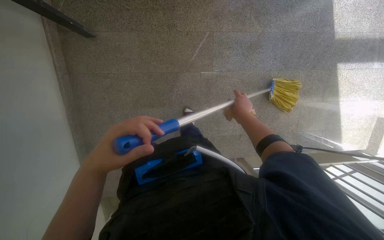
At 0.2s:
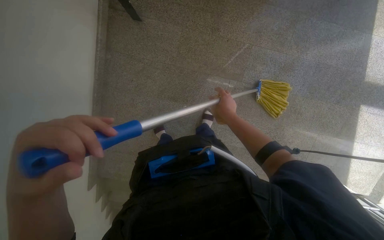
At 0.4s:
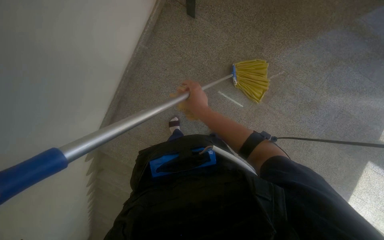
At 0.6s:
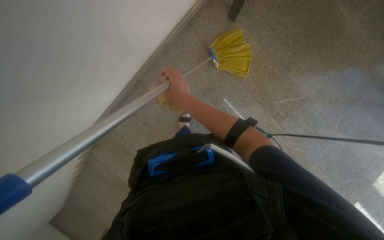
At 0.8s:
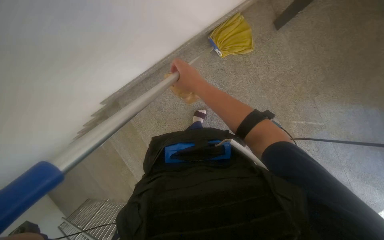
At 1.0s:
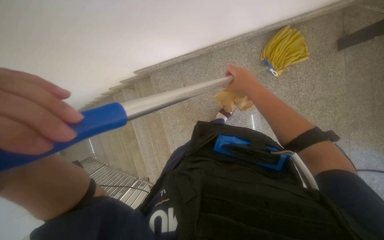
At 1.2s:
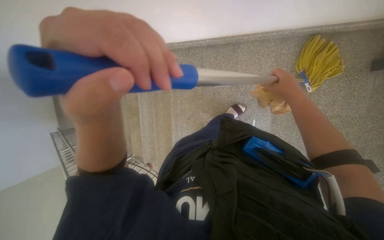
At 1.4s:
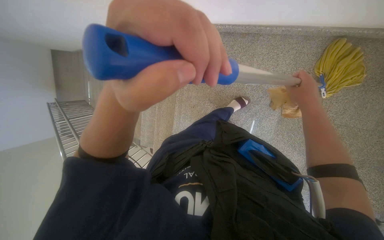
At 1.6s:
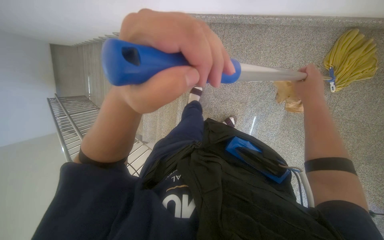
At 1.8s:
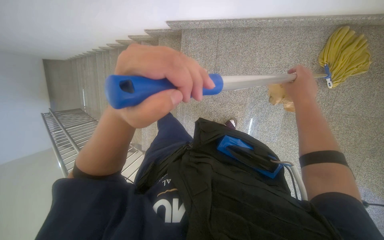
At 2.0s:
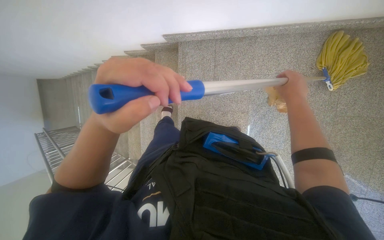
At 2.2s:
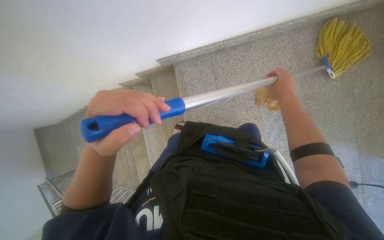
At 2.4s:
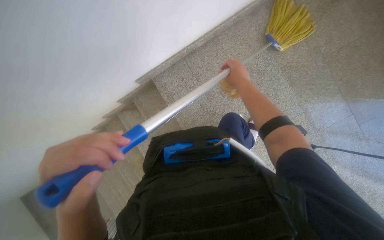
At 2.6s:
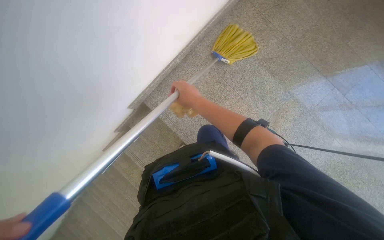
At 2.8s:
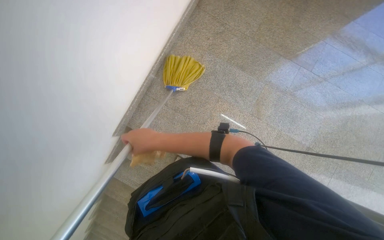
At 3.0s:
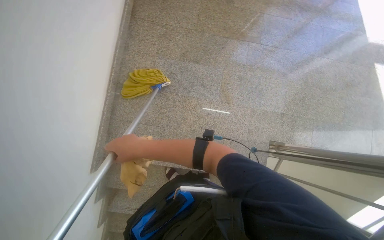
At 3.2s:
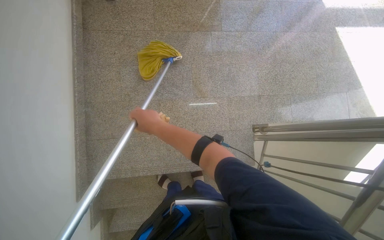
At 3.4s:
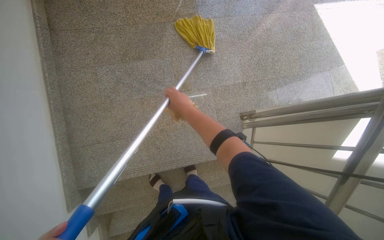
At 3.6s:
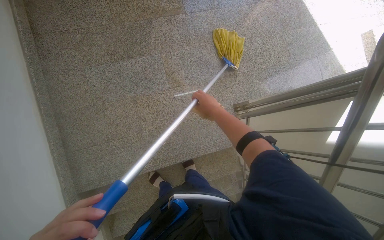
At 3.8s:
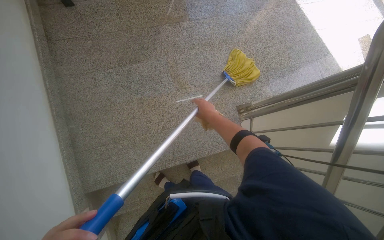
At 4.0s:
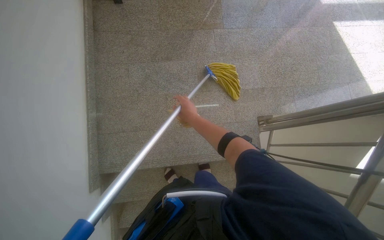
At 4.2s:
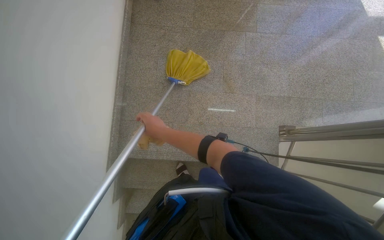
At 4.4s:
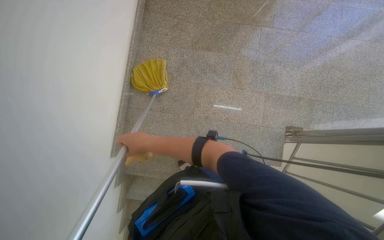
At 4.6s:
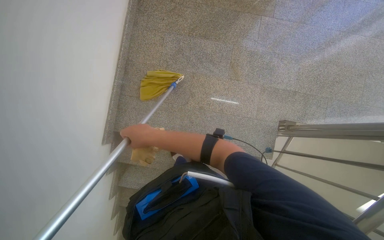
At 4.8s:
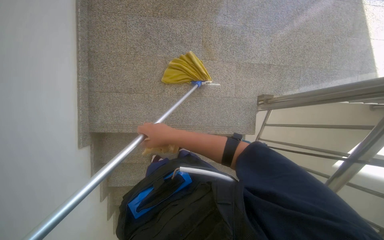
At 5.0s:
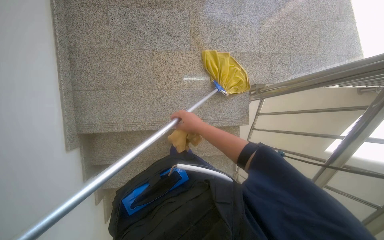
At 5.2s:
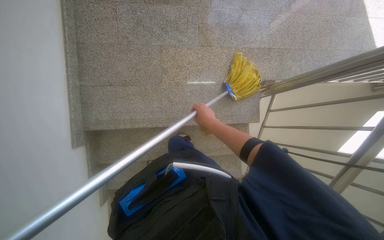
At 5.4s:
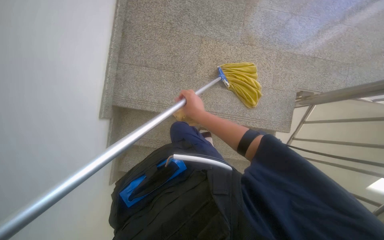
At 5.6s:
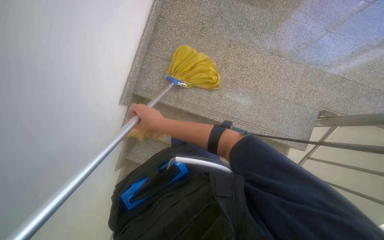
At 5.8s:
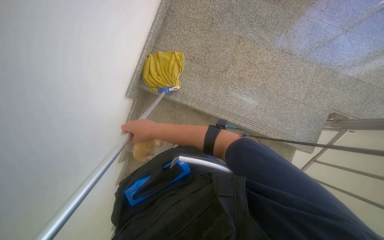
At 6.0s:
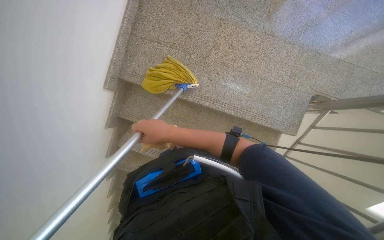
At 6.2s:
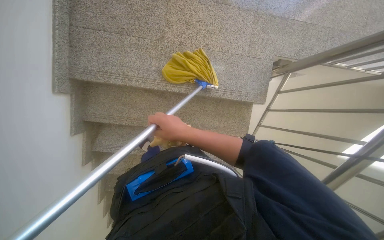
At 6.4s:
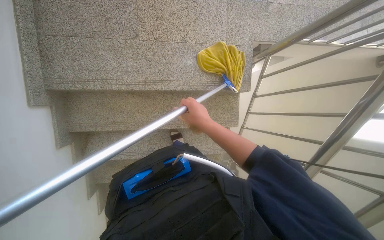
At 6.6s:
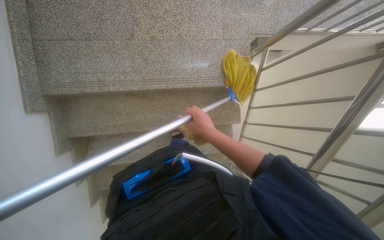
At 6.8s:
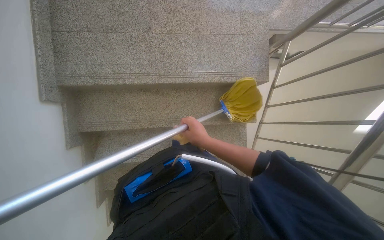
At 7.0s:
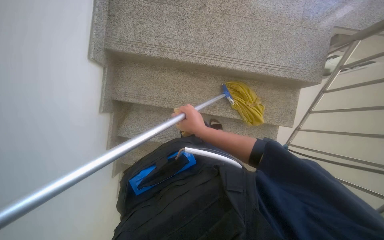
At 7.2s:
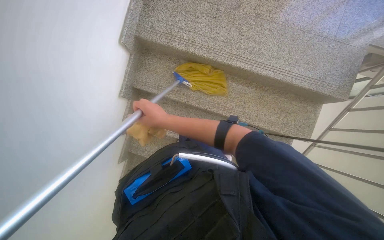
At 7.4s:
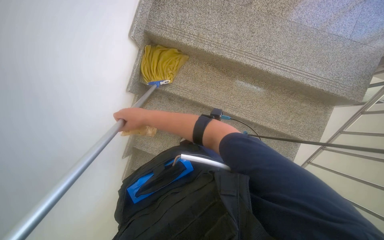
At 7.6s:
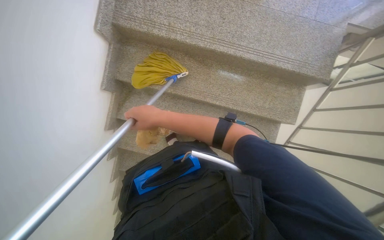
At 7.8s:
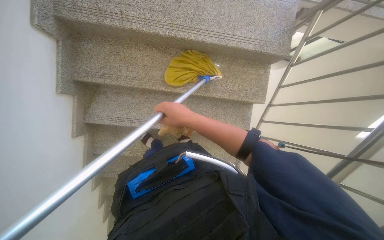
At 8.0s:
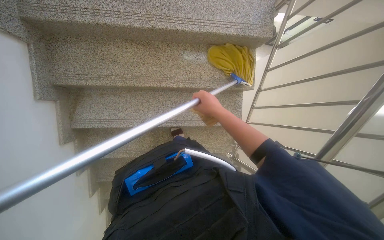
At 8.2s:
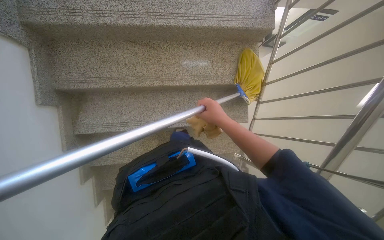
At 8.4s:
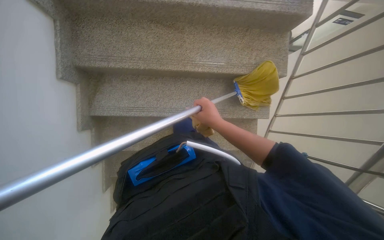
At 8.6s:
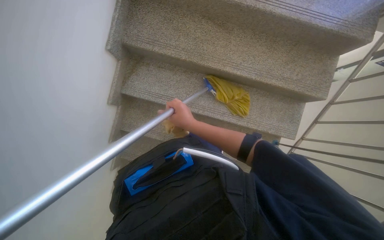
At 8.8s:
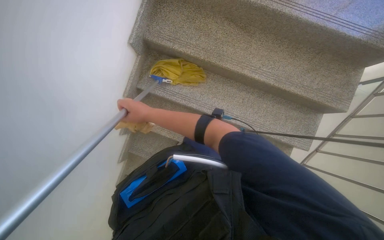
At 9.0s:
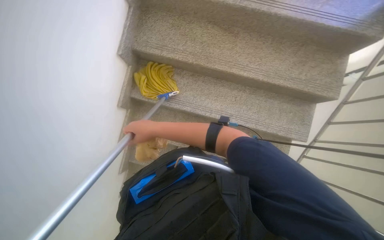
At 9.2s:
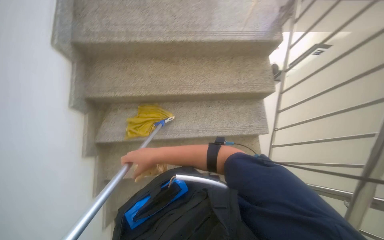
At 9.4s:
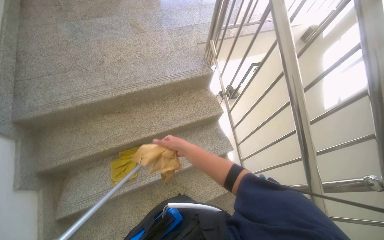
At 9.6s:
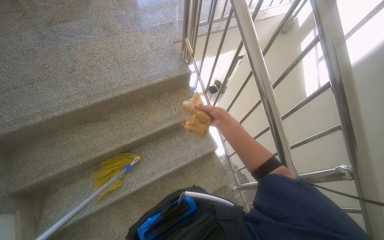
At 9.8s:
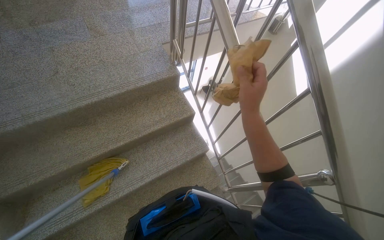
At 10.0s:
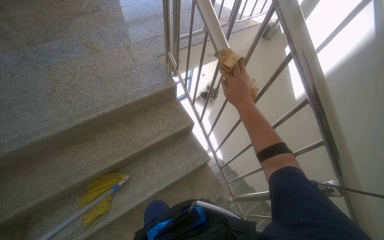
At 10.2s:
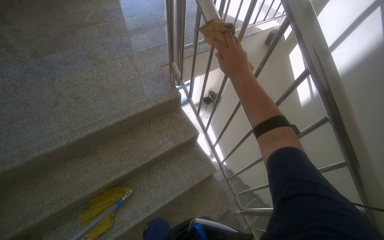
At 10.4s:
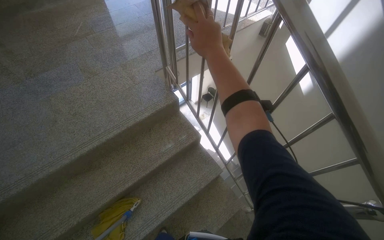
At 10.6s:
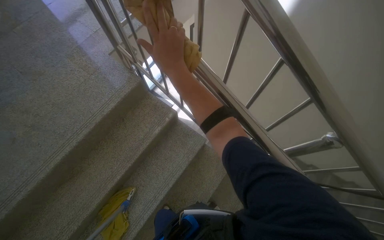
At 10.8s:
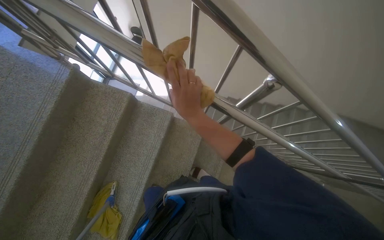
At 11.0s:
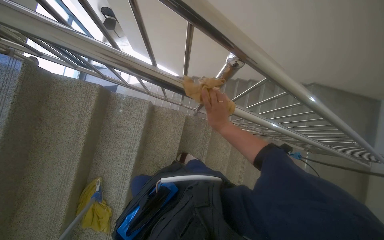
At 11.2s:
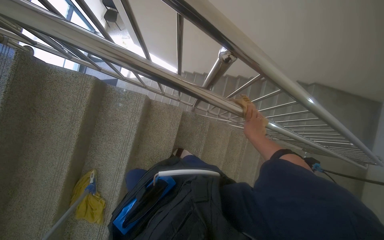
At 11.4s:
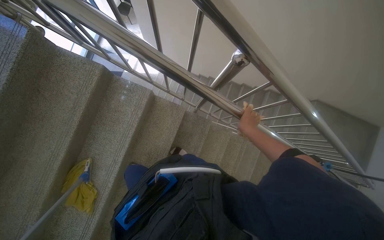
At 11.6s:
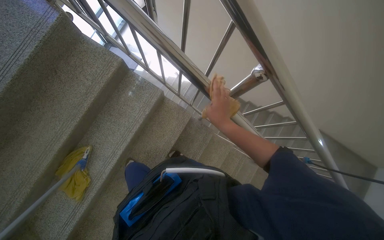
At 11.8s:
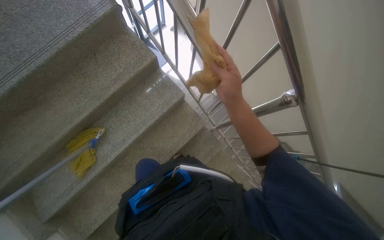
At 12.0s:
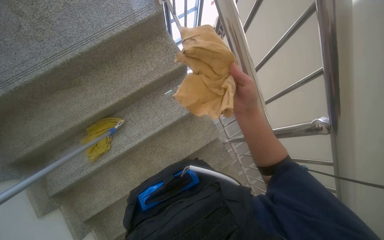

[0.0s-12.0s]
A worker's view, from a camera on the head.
Job: mopping floor.
The whole recording: Mopping stairwell floor. The worker mops the floor of the stairwell with a yellow mop.
0.0s to 1.6s: The head travels approximately 1 m. The scene turns about 95 degrees clockwise in the picture.
1.6s to 3.0s: The wearer looks roughly 90 degrees further to the right. The view tips upward by roughly 25 degrees.
9.0s to 10.4s: The wearer moves about 40 cm. The head turns to the right by some 40 degrees. The view tips upward by about 20 degrees.
10.4s to 12.0s: The wearer looks some 20 degrees further downward.

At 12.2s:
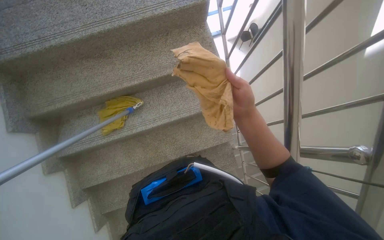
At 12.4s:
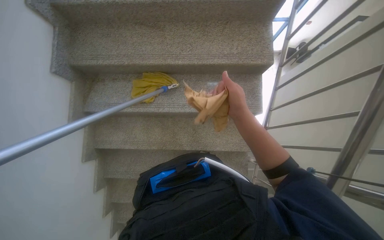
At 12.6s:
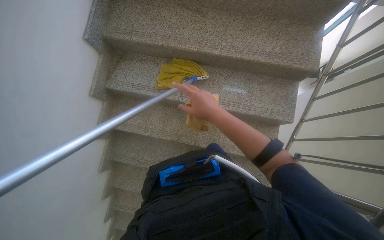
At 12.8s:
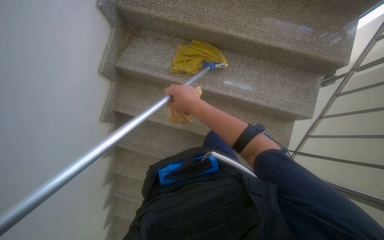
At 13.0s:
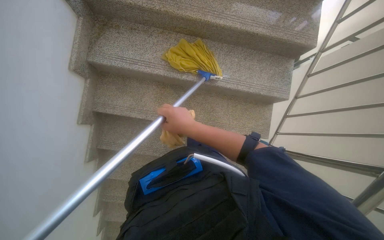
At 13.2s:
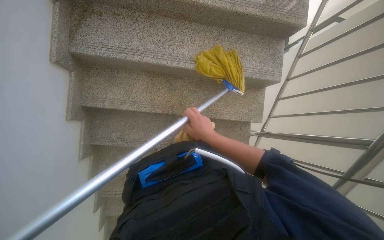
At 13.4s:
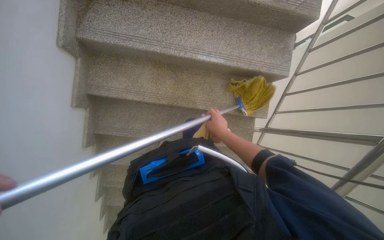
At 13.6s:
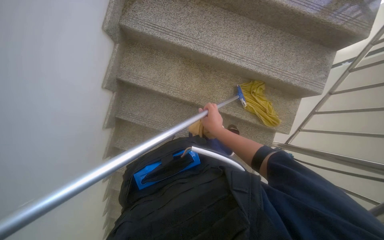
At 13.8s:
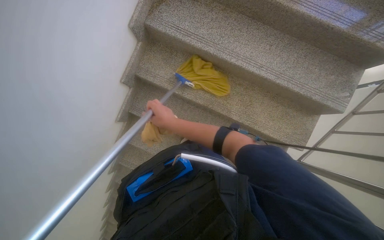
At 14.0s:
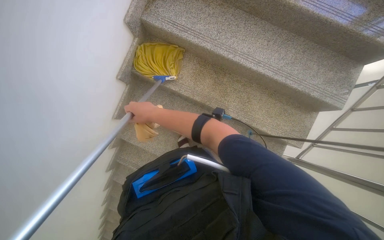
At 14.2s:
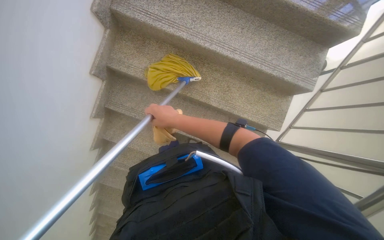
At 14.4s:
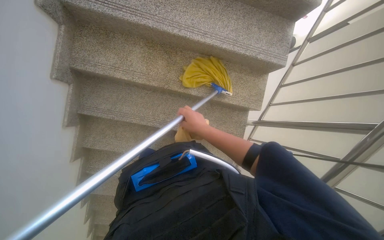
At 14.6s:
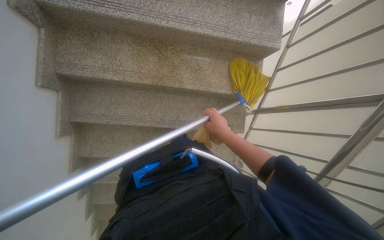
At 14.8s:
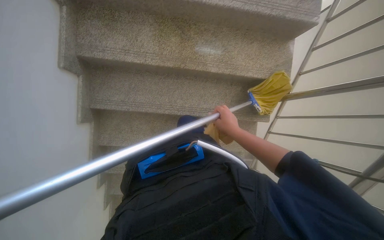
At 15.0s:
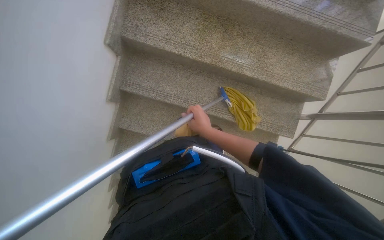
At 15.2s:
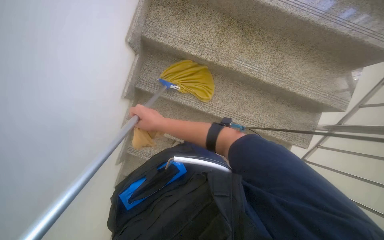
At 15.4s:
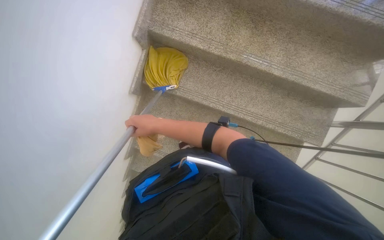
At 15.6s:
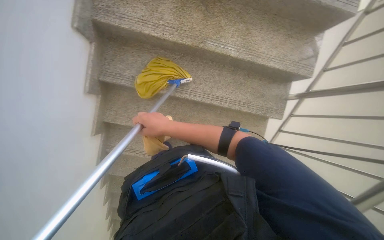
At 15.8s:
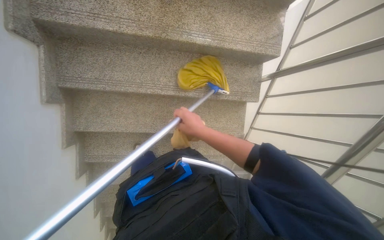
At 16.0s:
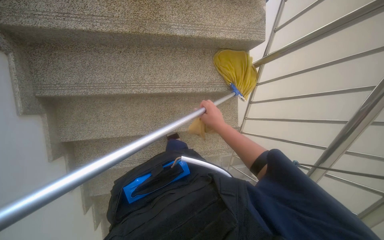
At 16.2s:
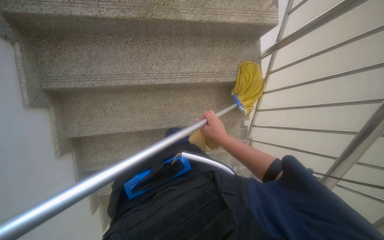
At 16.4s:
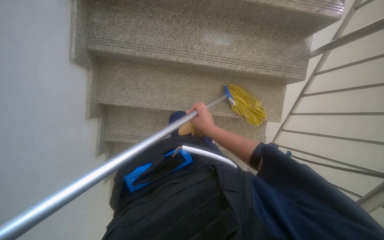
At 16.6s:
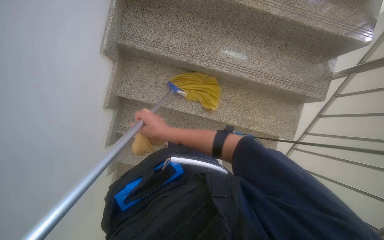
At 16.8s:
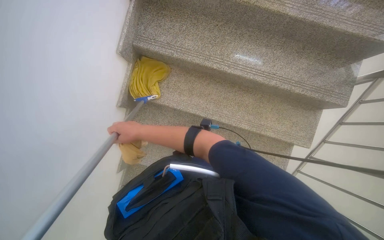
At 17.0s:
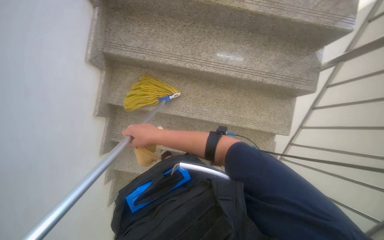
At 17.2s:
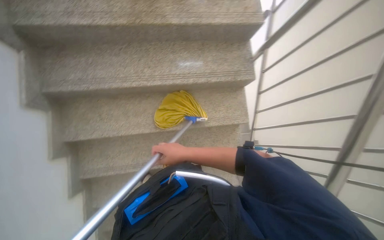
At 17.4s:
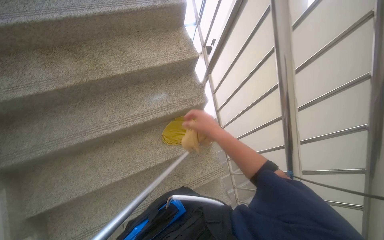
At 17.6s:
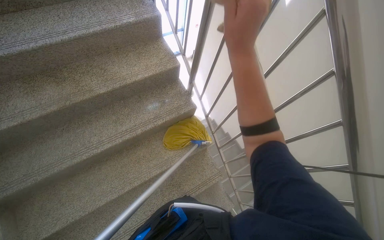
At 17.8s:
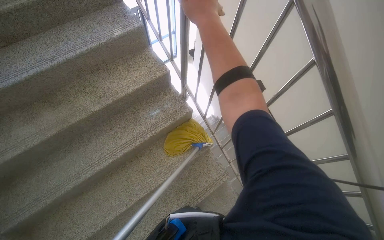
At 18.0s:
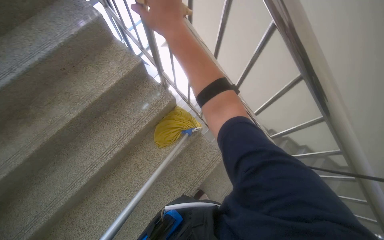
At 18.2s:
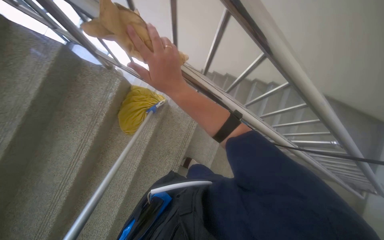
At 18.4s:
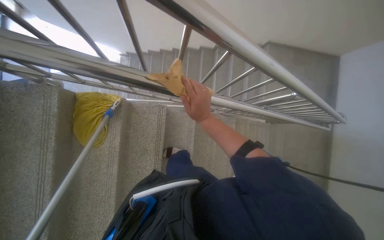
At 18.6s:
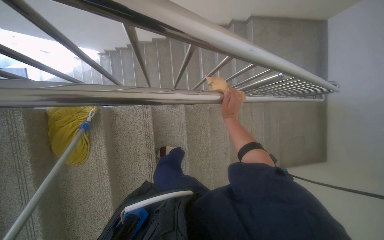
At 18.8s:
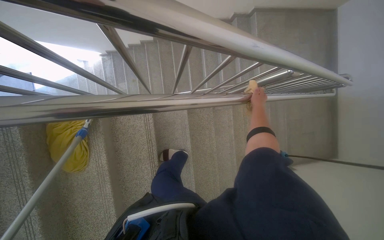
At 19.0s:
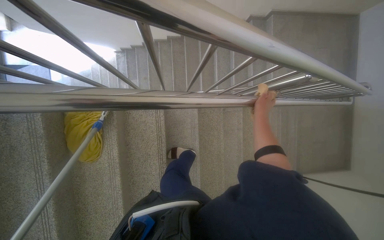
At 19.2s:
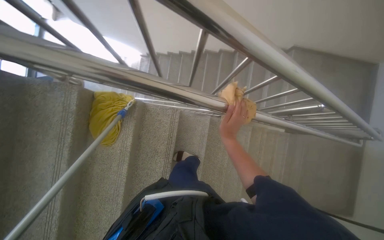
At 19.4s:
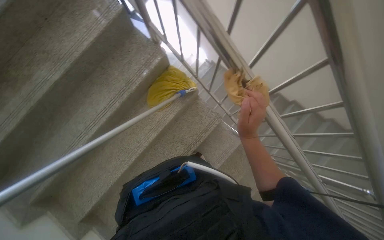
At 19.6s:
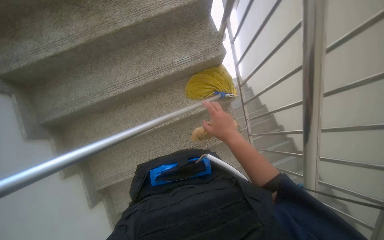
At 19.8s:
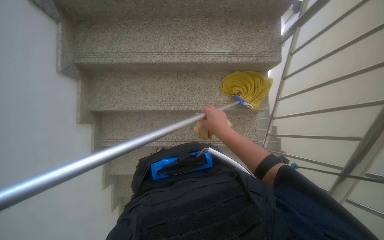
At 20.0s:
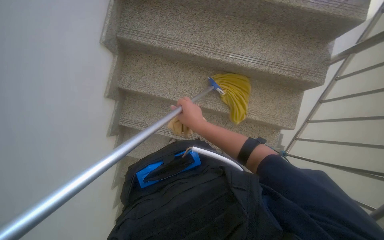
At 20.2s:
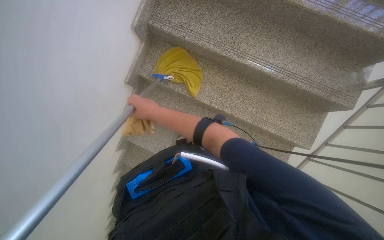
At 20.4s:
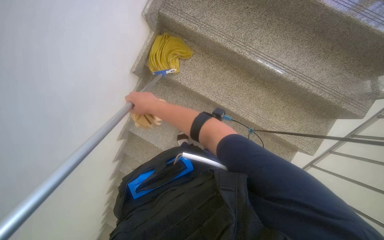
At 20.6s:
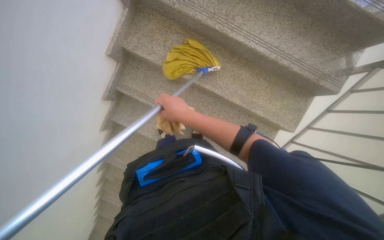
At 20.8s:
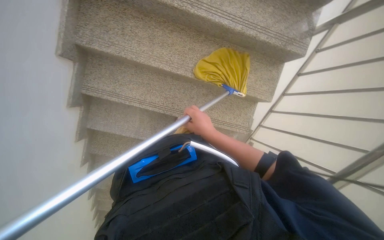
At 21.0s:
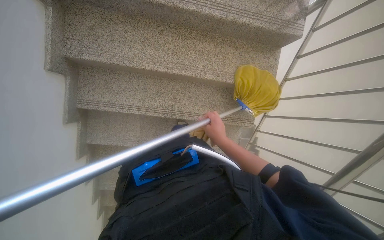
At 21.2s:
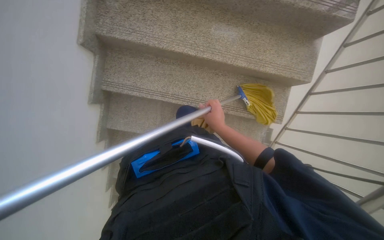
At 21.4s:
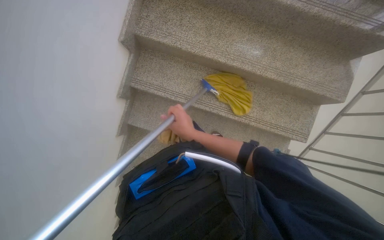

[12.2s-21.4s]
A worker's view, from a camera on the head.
Job: mopping floor.
The whole recording: Mopping stairwell floor. The worker mops the floor of the stairwell with a yellow mop.
13.8s to 15.2s: The right hand moves roughly 20 cm to the right and comes back.
15.2s to 16.8s: The right hand moves about 35 cm to the right and comes back.
16.8s to 18.4s: The camera travels approximately 70 cm. The wearer looks roughly 105 degrees further to the right.
18.4s to 19.8s: The wearer moves roughly 40 cm. The head rotates about 90 degrees to the left.
19.8s to 21.4s: The head travels roughly 50 cm.
